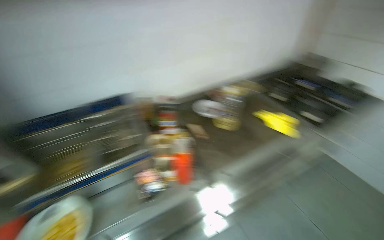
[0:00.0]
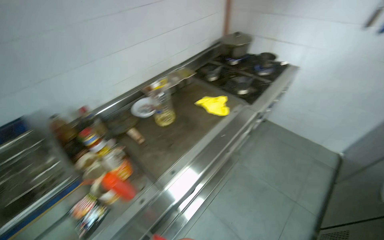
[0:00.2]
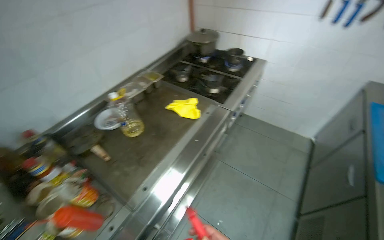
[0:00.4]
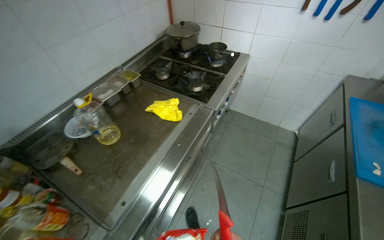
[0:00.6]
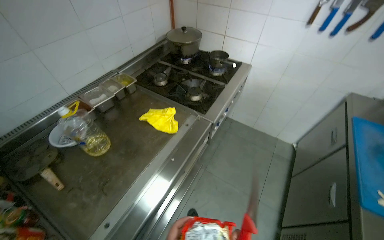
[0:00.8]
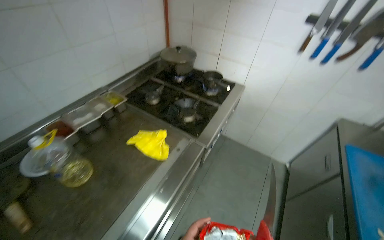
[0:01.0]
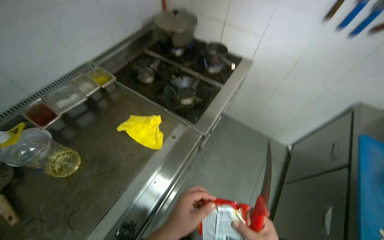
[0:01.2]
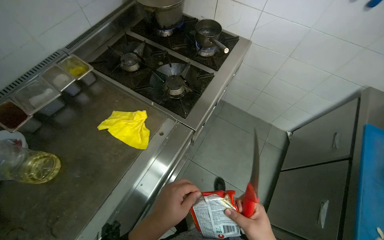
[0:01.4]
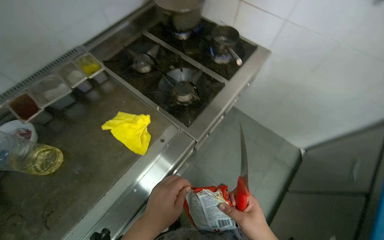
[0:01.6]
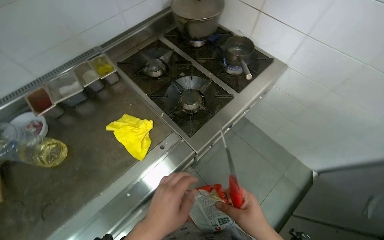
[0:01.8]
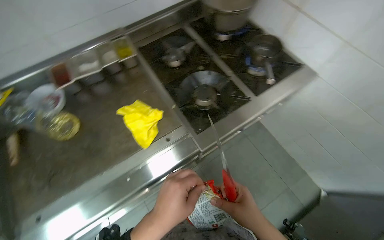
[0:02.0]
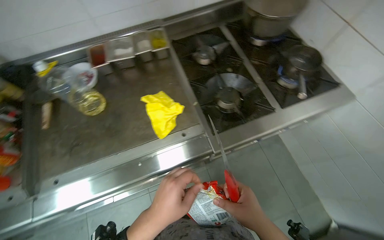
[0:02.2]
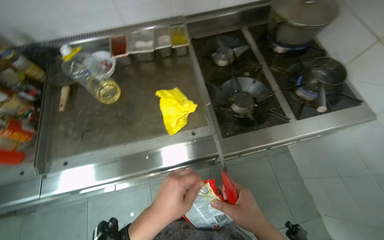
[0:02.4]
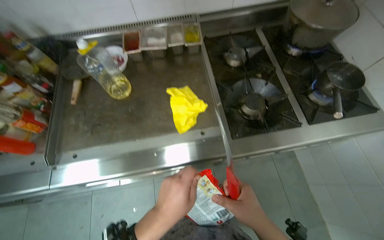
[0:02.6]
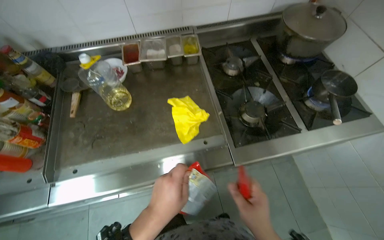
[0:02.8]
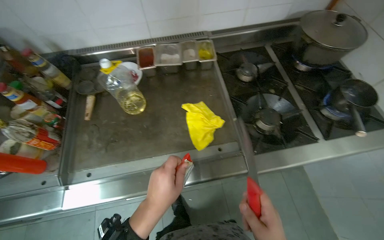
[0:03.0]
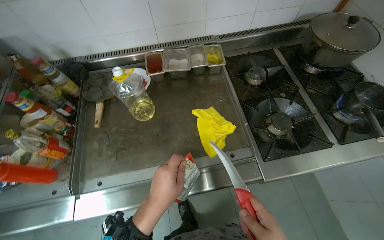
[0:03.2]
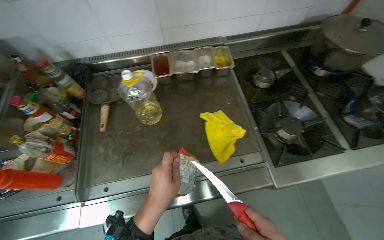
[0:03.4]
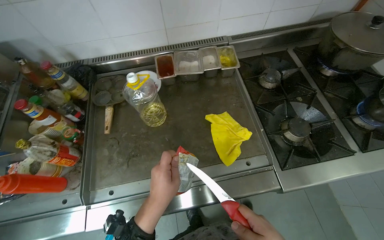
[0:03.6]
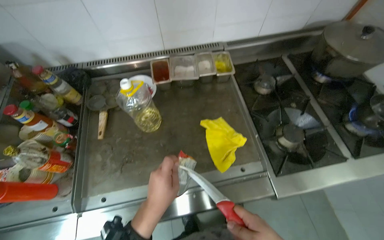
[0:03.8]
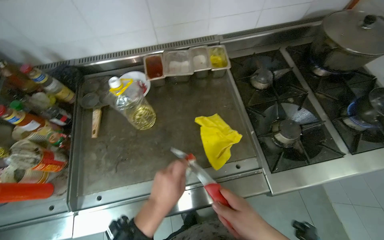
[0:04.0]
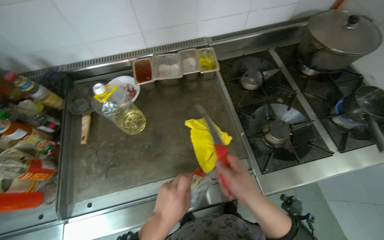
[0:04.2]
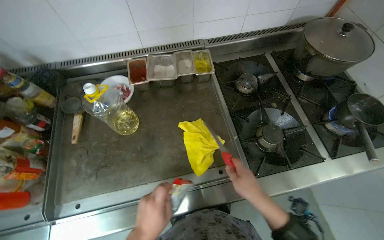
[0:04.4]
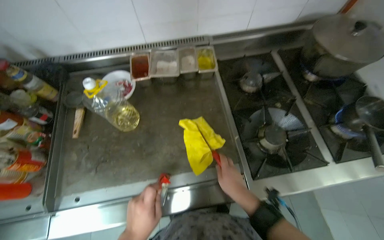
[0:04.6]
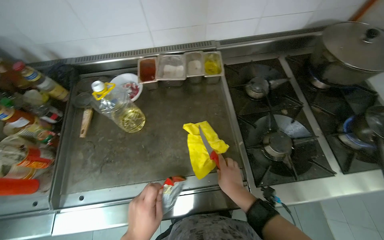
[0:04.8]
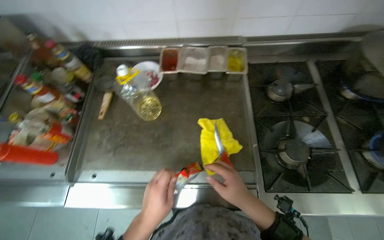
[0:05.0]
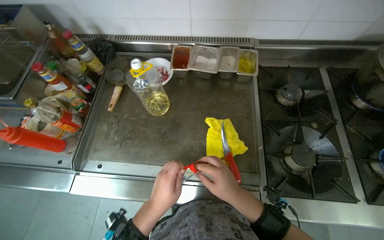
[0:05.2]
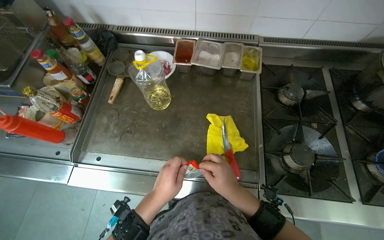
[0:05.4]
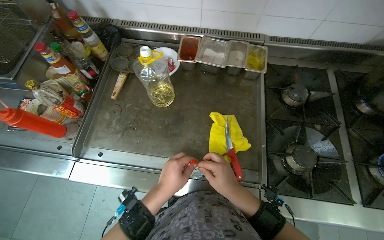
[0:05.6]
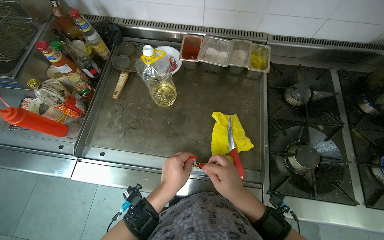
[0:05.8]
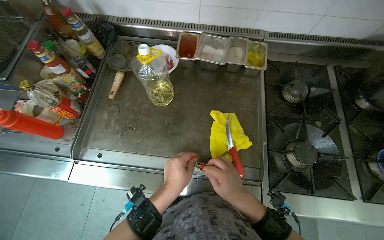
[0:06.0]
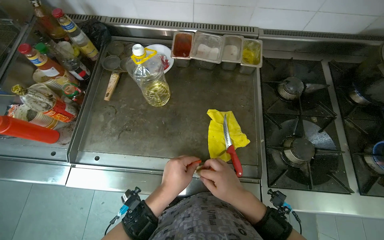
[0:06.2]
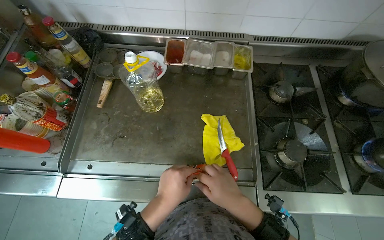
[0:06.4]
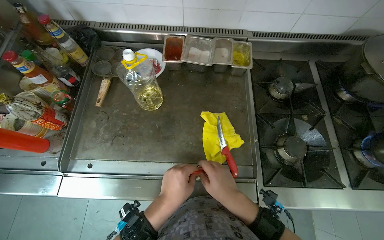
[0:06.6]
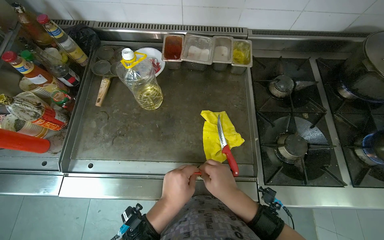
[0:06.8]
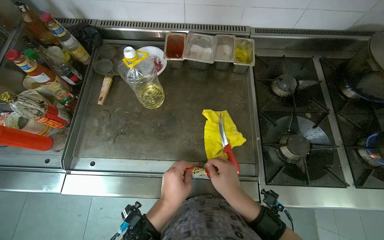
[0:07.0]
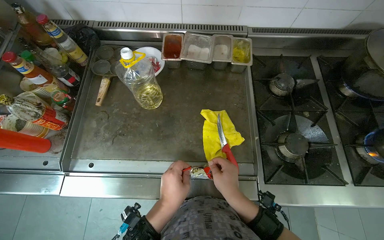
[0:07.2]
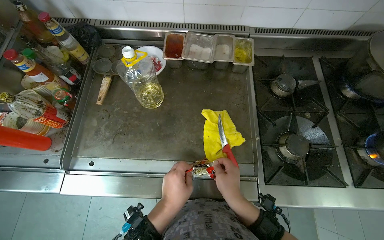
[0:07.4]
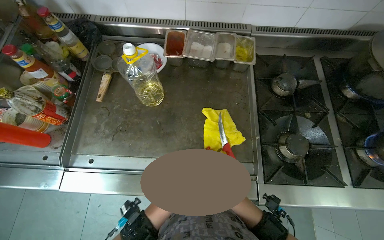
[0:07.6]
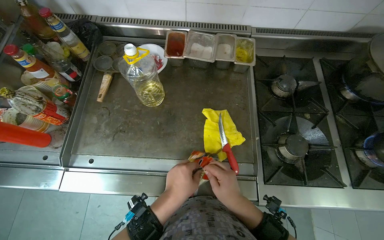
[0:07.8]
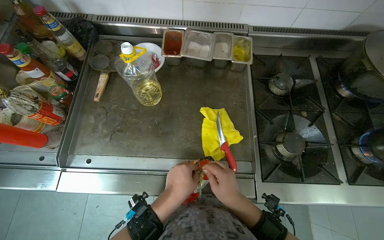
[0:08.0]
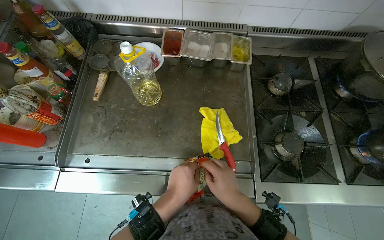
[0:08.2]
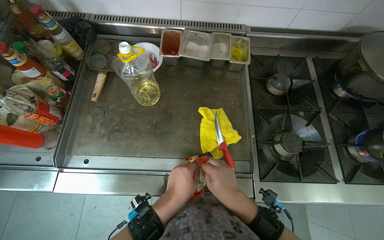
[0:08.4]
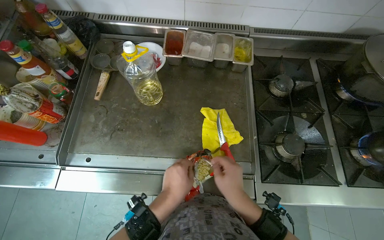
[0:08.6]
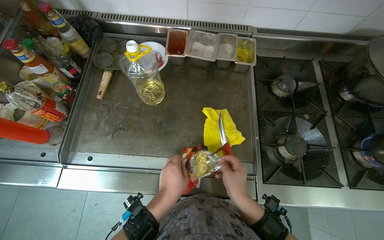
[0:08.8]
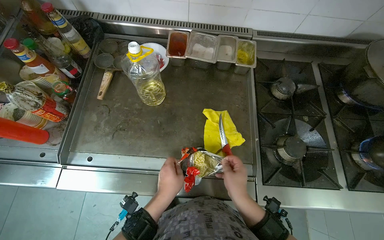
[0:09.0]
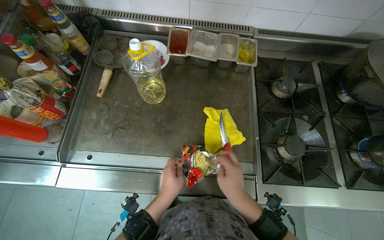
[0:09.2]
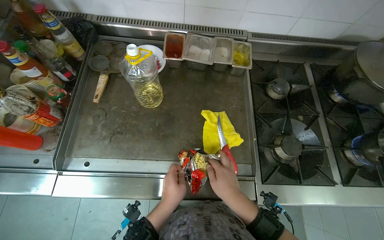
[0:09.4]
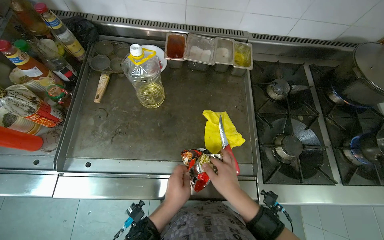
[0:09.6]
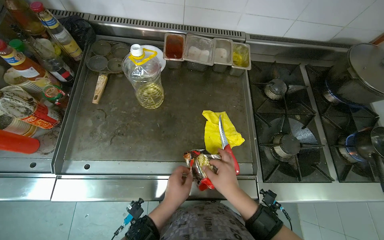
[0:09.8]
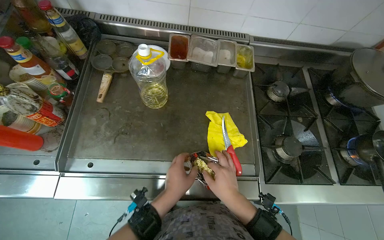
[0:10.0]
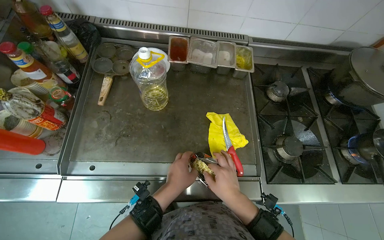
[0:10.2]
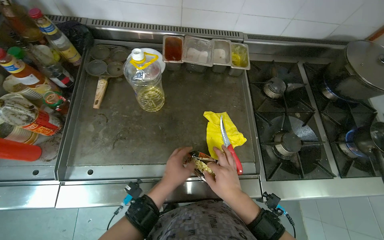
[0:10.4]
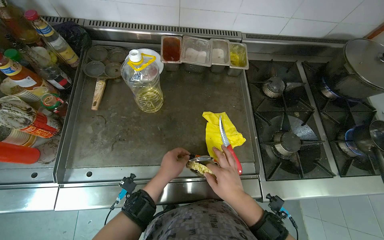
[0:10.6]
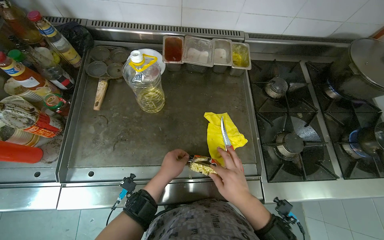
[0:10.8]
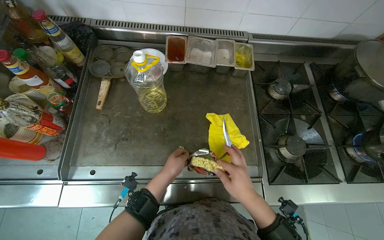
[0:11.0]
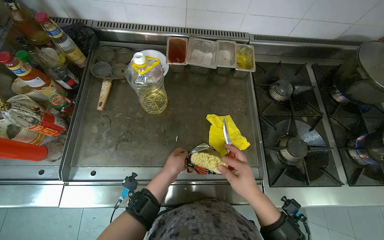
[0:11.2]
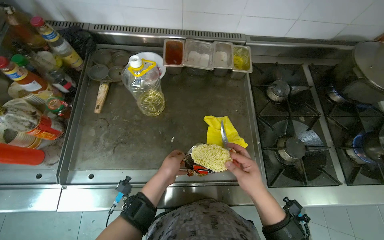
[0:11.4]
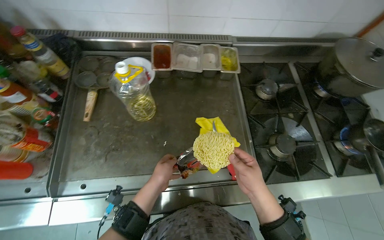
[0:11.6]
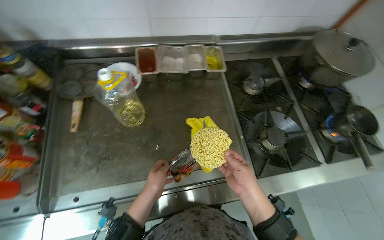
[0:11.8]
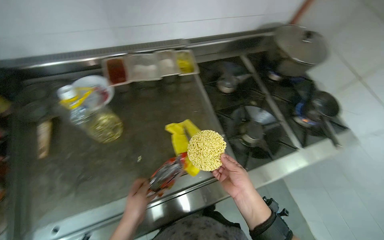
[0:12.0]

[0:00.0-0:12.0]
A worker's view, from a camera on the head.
Job: preparing food.
The whole recording: Preparing instant noodles. The worker opens noodle and seasoning packets and adds them to a pot on the stove.
0:00.0 to 0:01.6: The wearer moves approximately 90 cm. The wearer looks roughly 25 degrees further to the right. The view tilts roughly 25 degrees downward.
0:01.6 to 0:03.0: The head turns to the left by approximately 40 degrees.
0:03.0 to 0:04.4: The left hand is displaced farther from the camera by roughly 10 cm.
0:06.0 to 0:10.4: The hands are busy where they are.

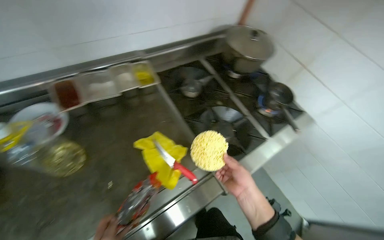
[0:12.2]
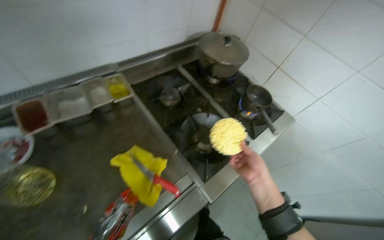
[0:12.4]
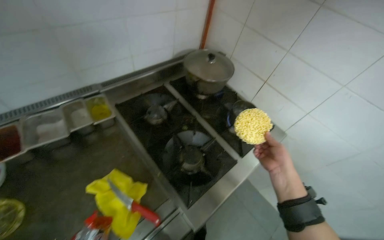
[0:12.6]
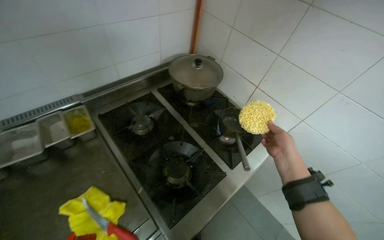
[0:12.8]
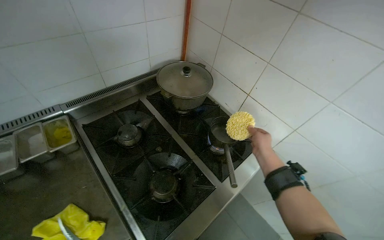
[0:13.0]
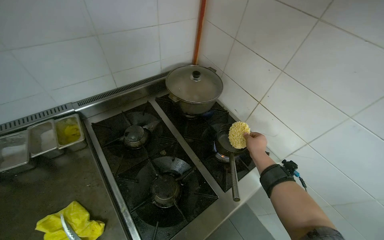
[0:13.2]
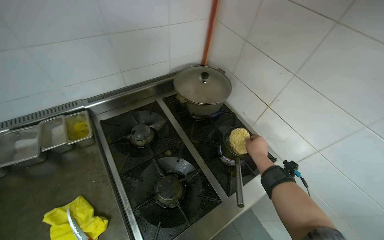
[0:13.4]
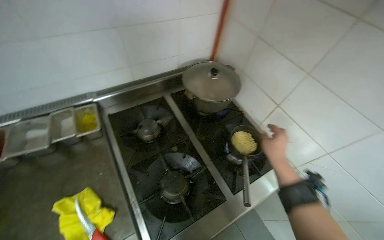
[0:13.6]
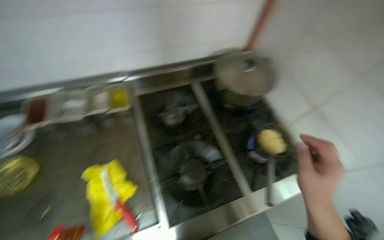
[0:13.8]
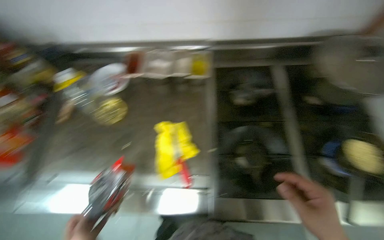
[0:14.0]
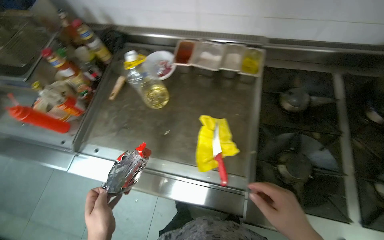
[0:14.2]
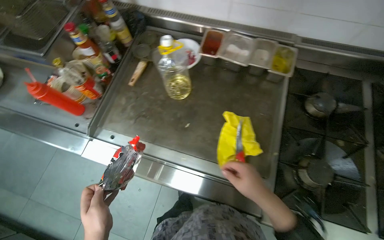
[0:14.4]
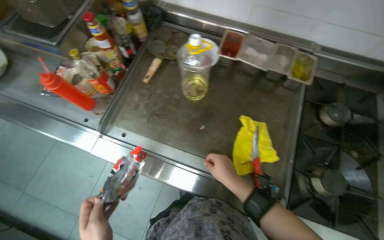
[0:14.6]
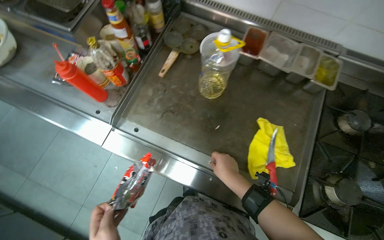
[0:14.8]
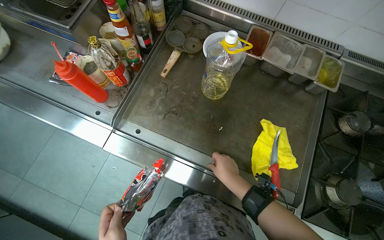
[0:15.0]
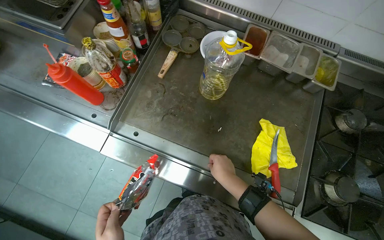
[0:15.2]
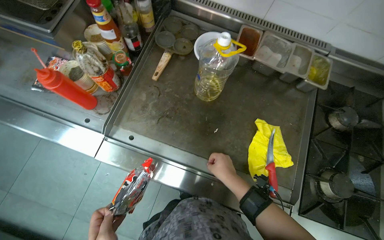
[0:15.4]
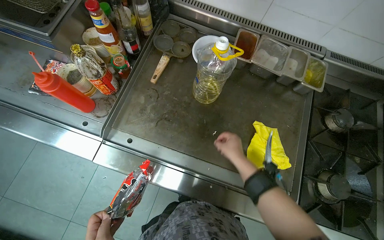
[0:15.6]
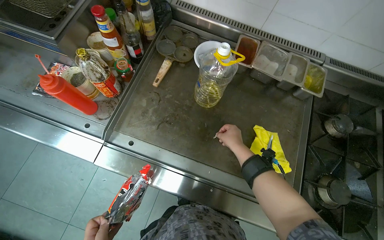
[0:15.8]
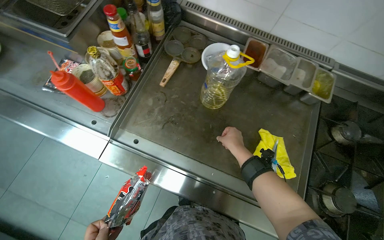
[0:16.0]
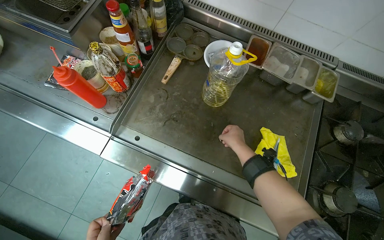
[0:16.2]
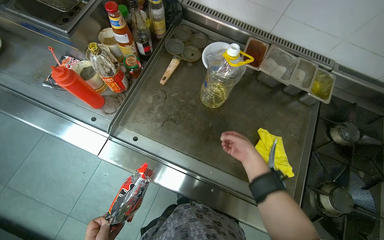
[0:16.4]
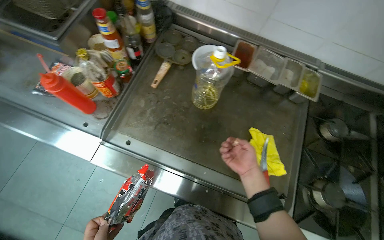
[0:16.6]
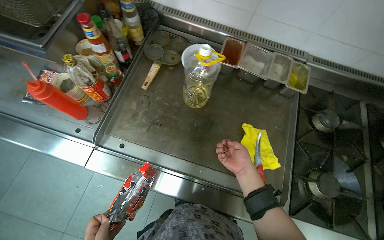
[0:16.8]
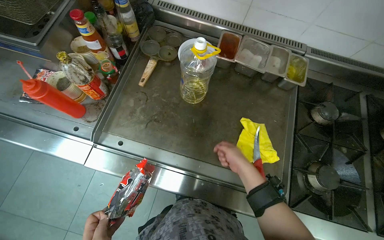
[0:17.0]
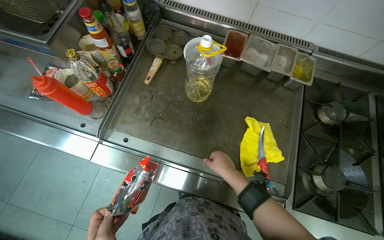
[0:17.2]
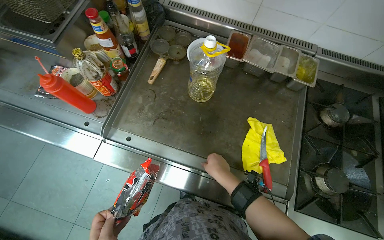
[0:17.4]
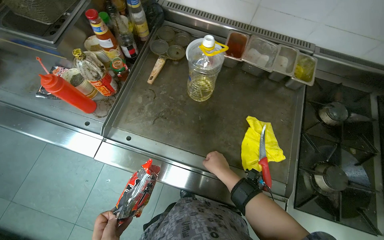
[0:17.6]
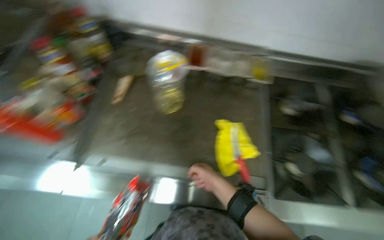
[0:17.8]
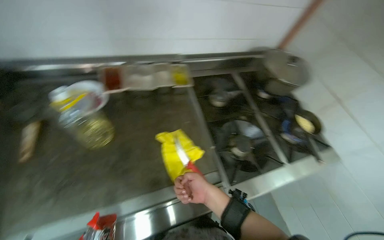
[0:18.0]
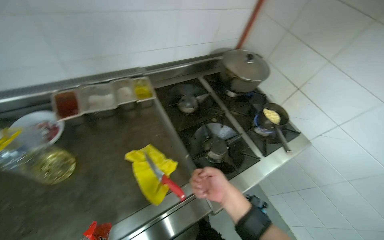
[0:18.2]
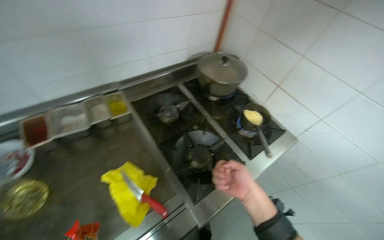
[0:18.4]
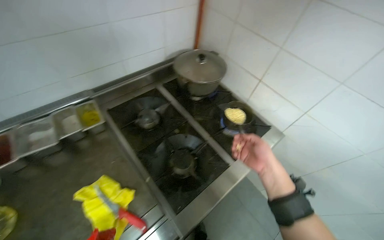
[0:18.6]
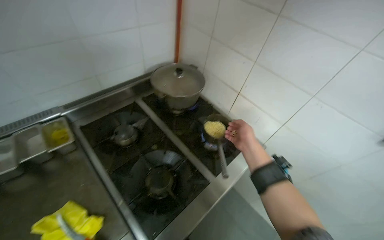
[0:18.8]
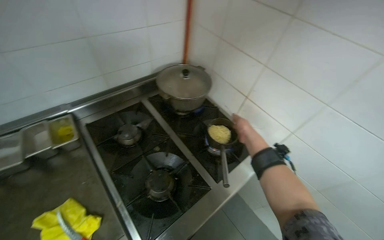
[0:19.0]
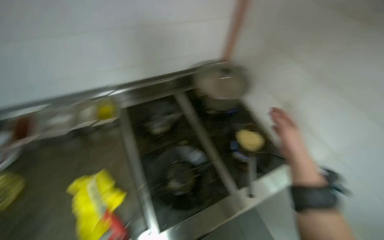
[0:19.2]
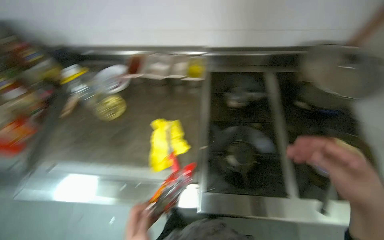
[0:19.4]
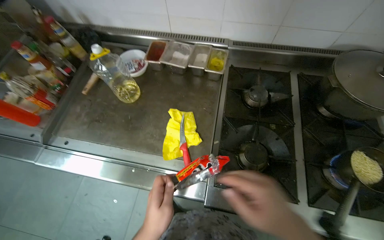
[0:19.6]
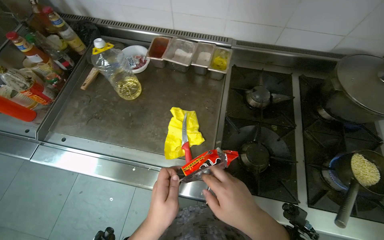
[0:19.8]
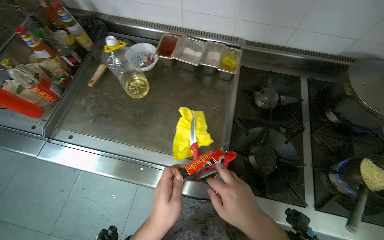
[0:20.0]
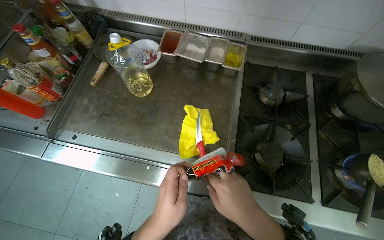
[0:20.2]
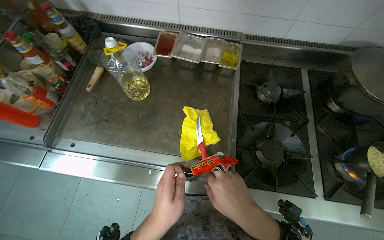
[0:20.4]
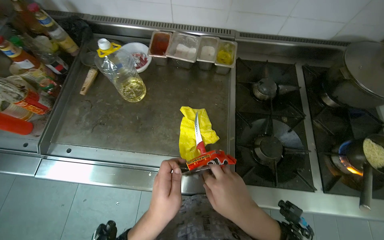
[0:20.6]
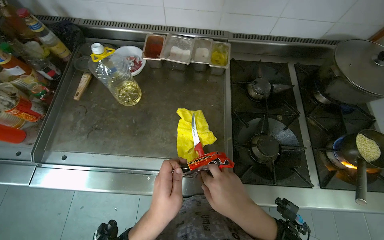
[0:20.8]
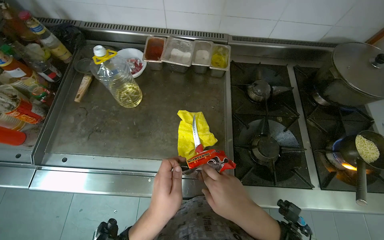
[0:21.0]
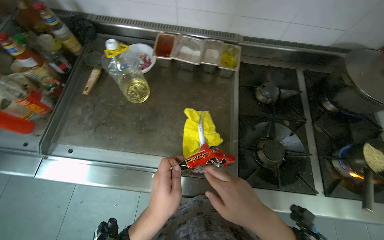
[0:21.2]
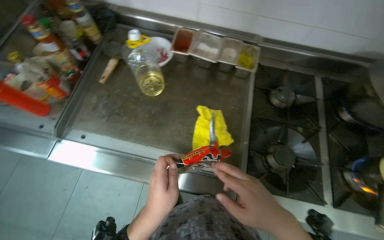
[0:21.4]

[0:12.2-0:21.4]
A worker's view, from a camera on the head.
Job: preparing food.
The whole recording: Preparing instant noodles. The worker opens noodle and seasoning packets and adds them to a pot on the stove.
0:12.2 to 0:13.8: The right hand moves to the right, some 30 cm.
0:13.8 to 0:15.2: The head travels approximately 60 cm. The head rotates approximately 40 degrees to the left. The camera pitches downward, by about 15 degrees.
0:15.2 to 0:16.8: The right hand heads to the right, covering roughly 10 cm.
0:16.8 to 0:18.4: The wearer's head swings approximately 55 degrees to the right.
0:18.4 to 0:19.8: The head turns to the left by about 45 degrees.
